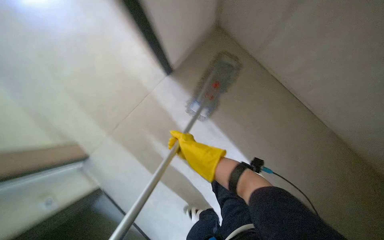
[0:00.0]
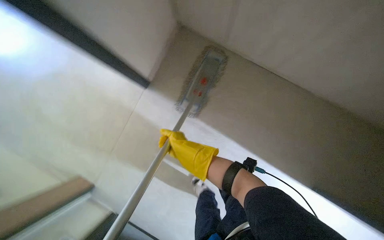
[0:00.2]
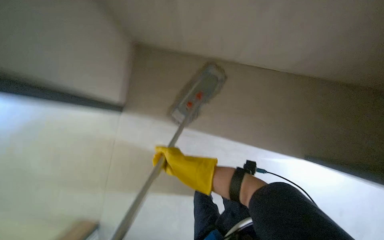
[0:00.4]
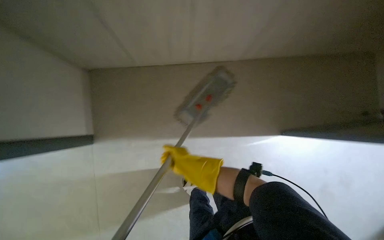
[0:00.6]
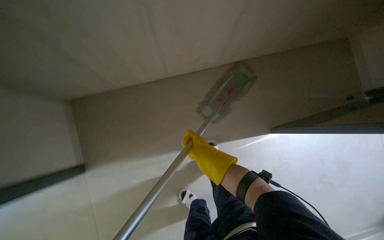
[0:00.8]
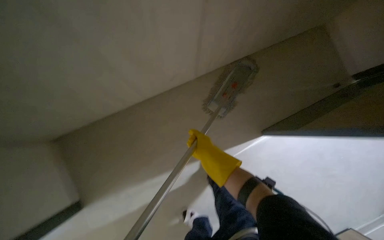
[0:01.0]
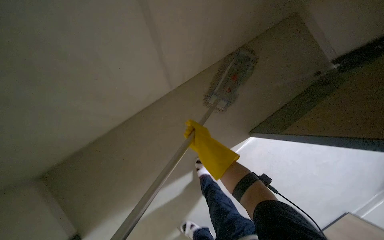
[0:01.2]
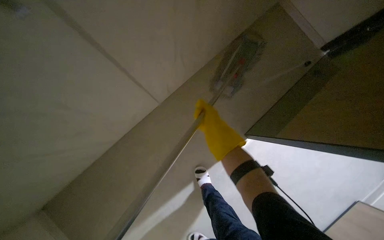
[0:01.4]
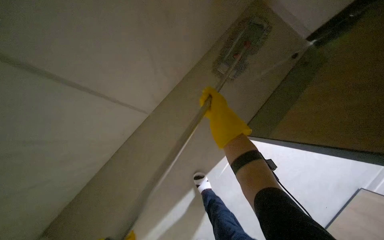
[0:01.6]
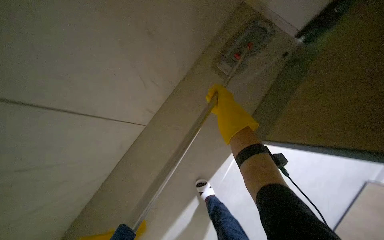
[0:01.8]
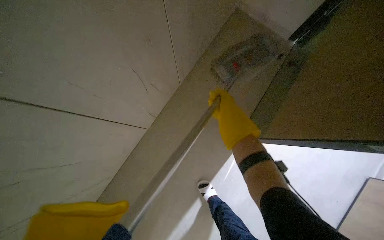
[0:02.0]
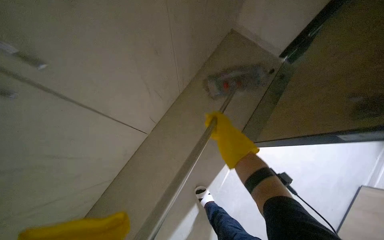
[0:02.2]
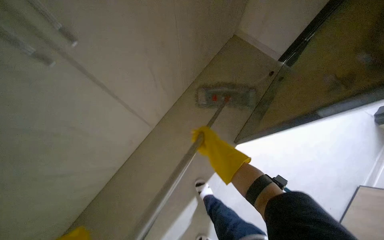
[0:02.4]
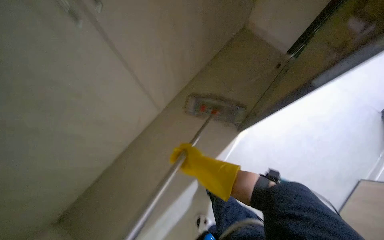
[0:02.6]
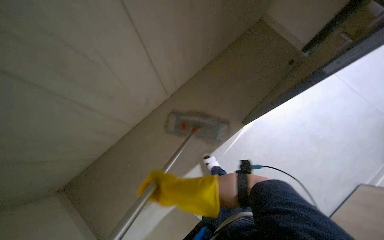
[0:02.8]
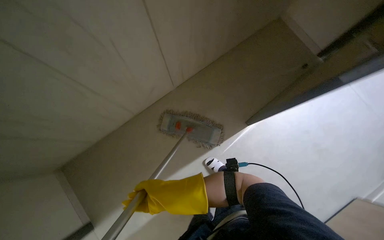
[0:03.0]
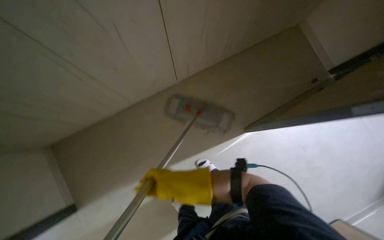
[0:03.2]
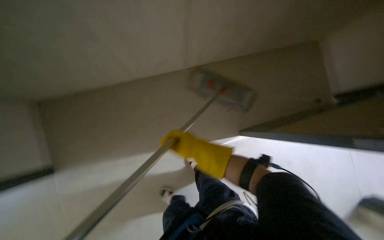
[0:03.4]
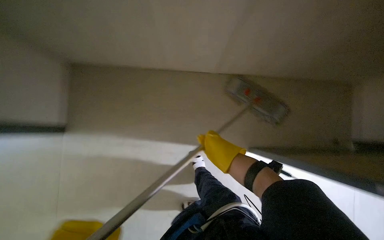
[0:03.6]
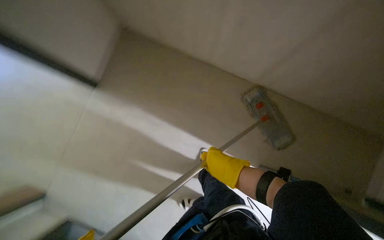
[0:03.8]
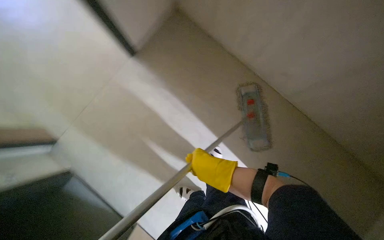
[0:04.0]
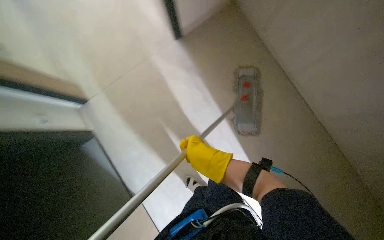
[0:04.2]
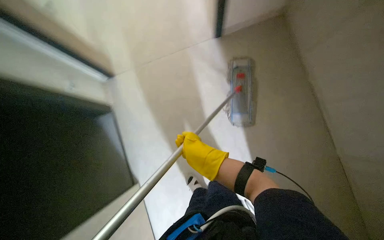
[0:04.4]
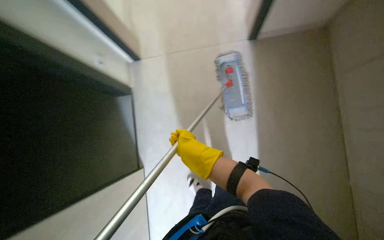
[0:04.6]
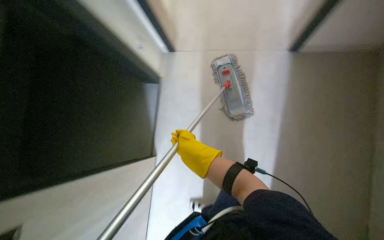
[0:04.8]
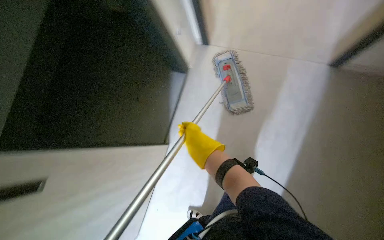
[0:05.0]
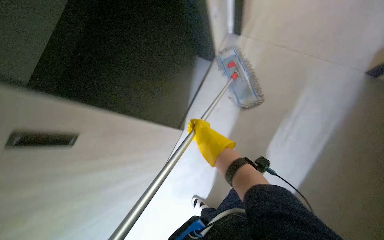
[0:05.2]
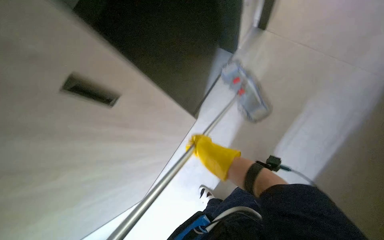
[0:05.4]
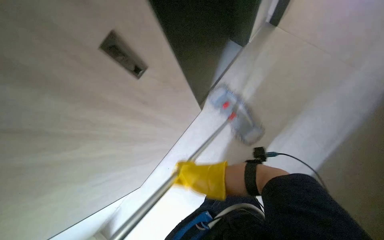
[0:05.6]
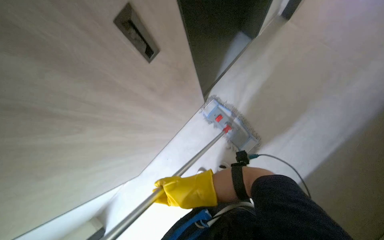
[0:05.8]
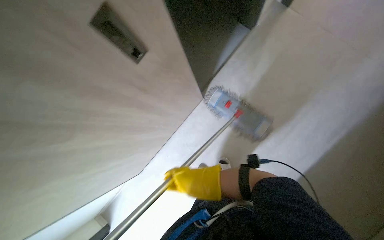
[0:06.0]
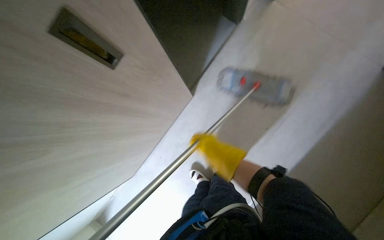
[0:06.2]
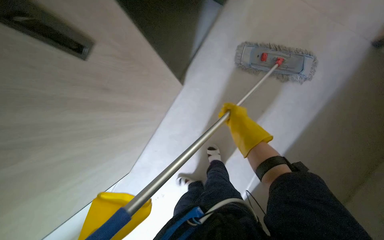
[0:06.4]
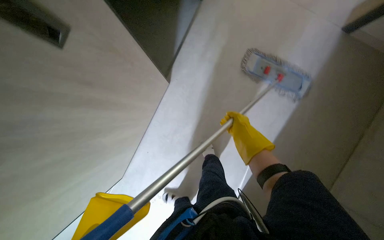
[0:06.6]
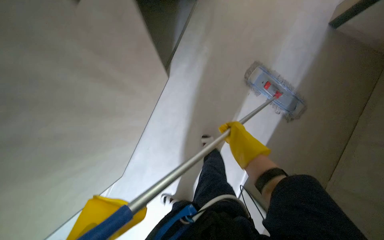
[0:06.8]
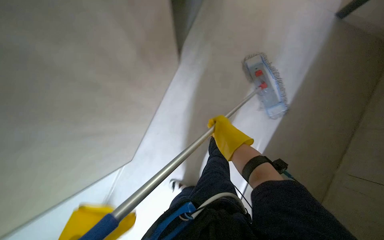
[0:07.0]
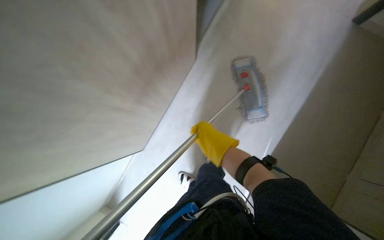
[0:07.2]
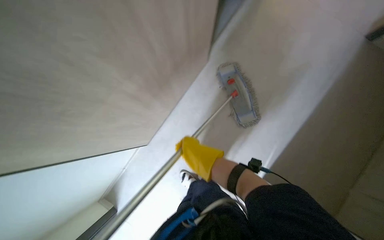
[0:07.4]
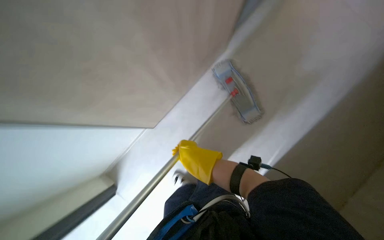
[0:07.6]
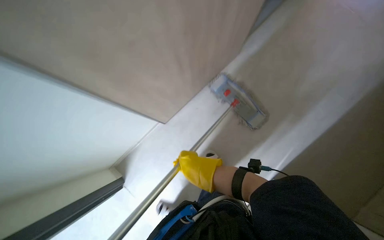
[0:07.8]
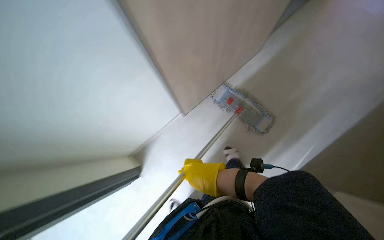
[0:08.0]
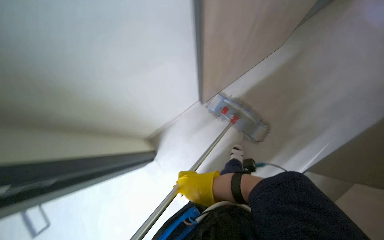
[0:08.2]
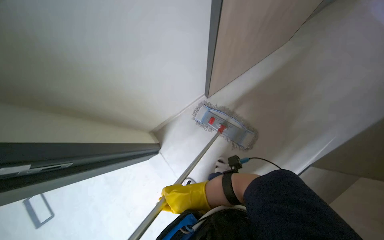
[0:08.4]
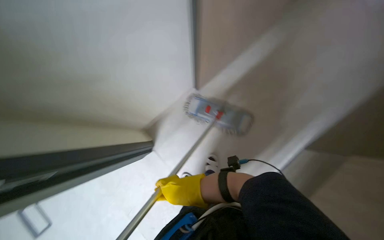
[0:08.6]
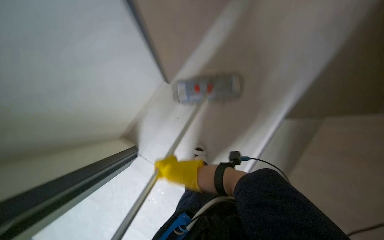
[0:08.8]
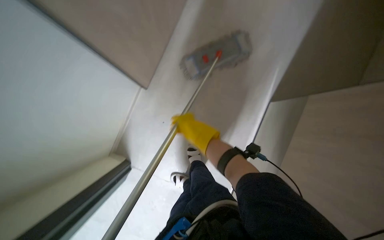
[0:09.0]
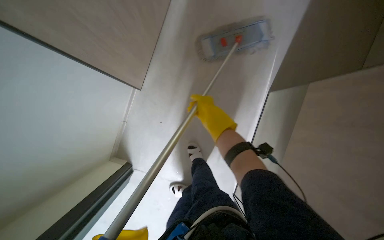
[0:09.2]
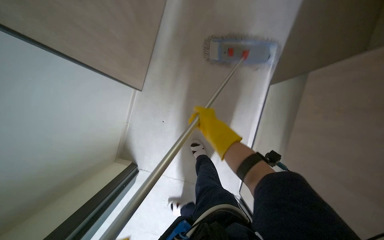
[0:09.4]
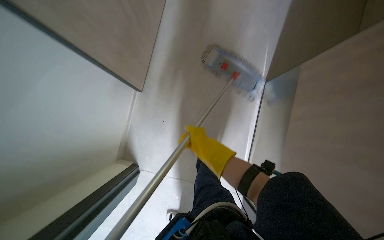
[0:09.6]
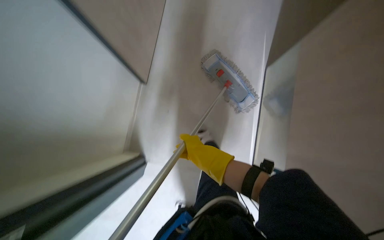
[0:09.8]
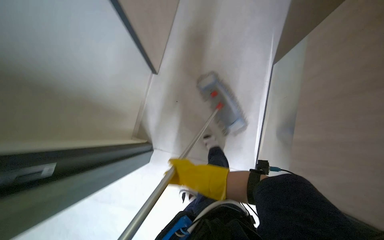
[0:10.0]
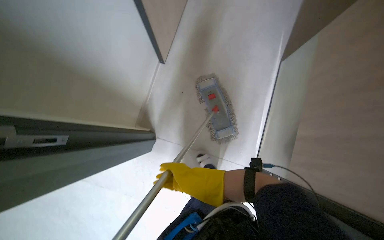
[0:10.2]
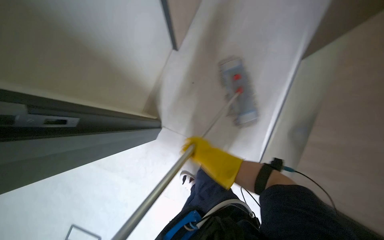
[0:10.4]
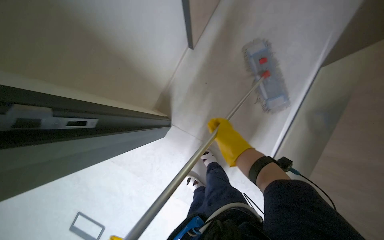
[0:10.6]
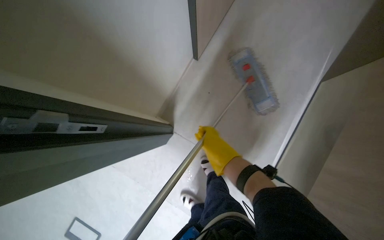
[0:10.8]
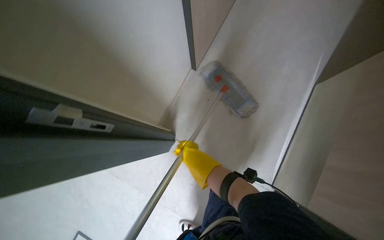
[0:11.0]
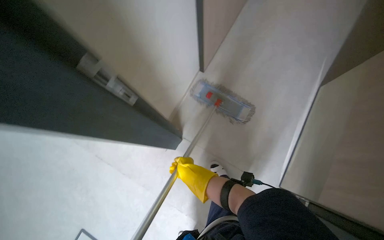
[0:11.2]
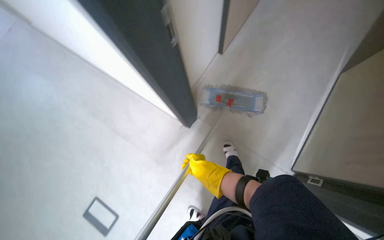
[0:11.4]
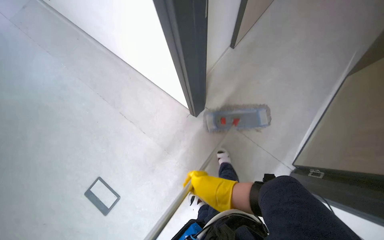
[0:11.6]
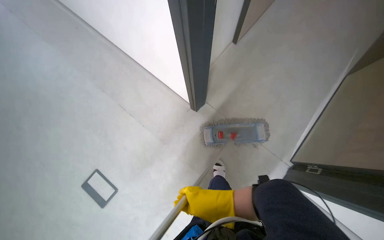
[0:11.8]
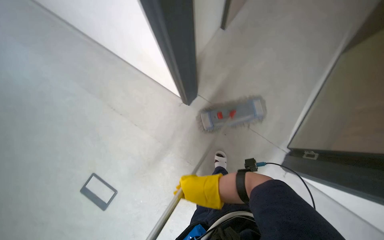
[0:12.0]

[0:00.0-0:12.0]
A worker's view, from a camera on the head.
Job: mopping floor.
The whole recording: Mopping floor. The worker mops the floor with a flat mop.
0:00.0 to 0:01.6: The right hand heads to the right, covering roughly 15 cm.
0:01.6 to 0:03.0: The right hand moves down the picture, approximately 40 cm.
0:04.4 to 0:06.0: The camera pitches upward, by some 15 degrees. The right hand reaches about 15 cm farther from the camera, then returns.
0:06.0 to 0:07.6: The right hand heads farther from the camera, covering about 15 cm, and travels to the right and back again, some 20 cm each way.
0:07.6 to 0:09.0: The right hand moves nearer to the camera, some 35 cm.
0:09.0 to 0:10.4: The right hand goes approximately 20 cm farther from the camera and down the picture.
0:10.4 to 0:12.0: The right hand travels down the picture by about 15 cm.

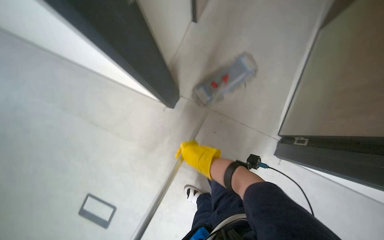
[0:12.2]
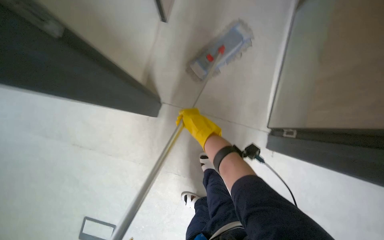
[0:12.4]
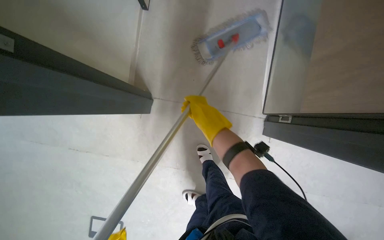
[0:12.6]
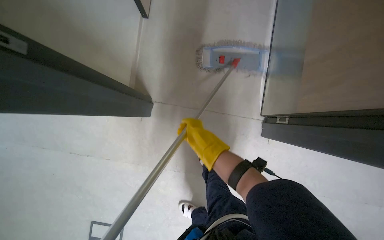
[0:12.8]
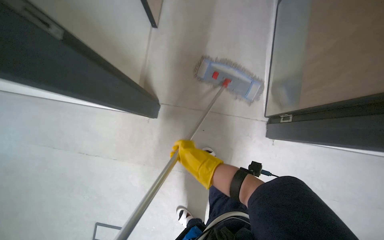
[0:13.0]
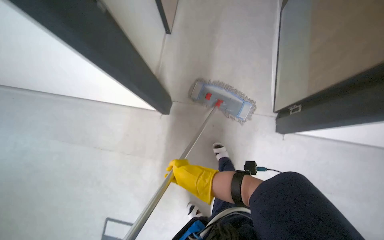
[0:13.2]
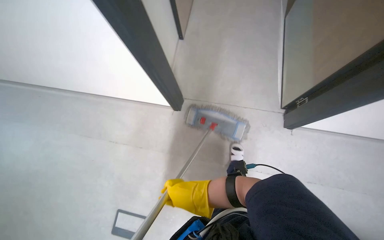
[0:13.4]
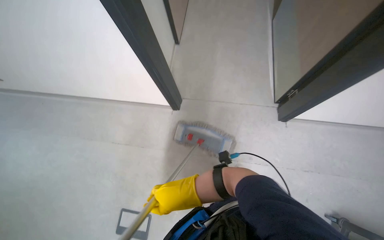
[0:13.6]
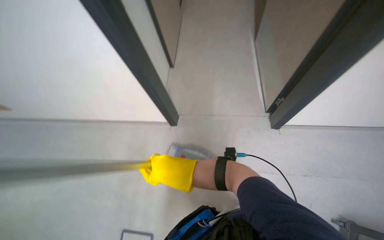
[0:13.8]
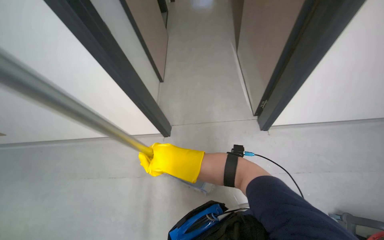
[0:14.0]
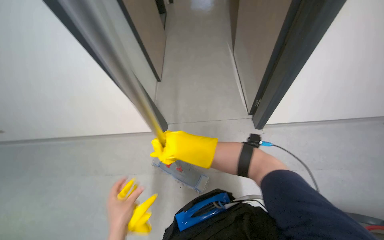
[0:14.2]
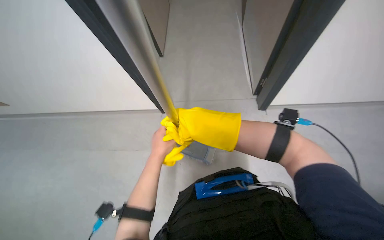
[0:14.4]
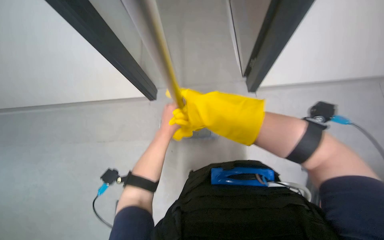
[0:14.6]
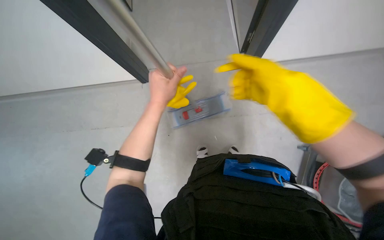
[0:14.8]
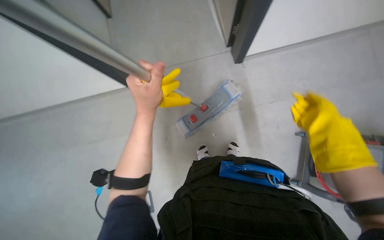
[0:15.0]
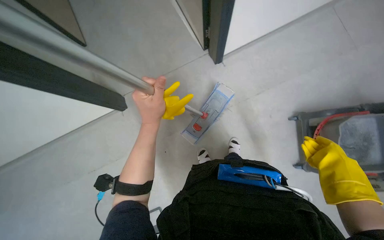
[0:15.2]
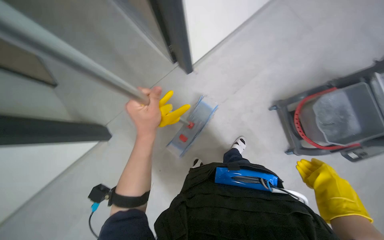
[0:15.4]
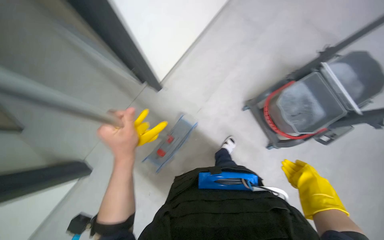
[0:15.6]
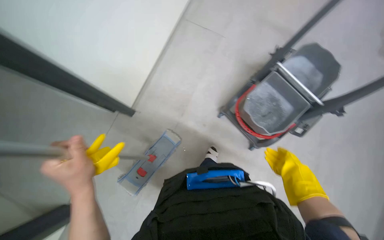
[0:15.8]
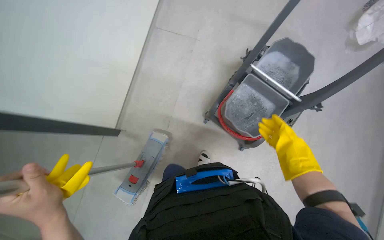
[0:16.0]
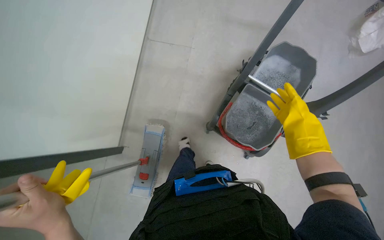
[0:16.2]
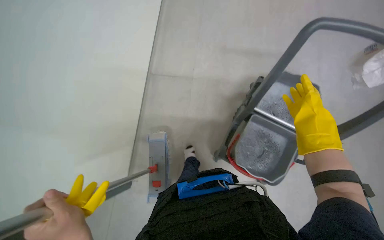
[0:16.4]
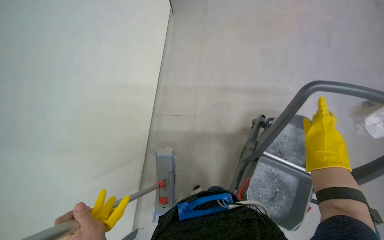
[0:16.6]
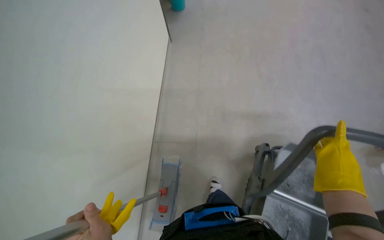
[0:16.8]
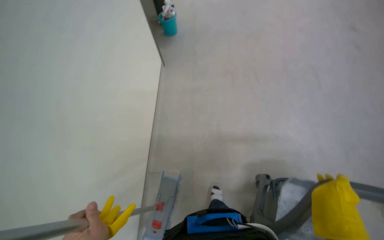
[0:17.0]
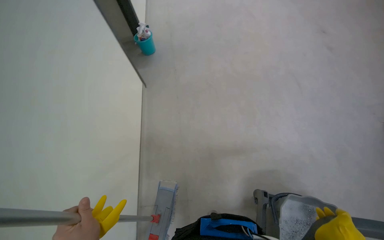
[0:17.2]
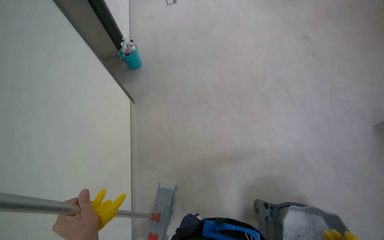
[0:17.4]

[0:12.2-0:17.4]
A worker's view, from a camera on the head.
Job: mopping floor.
The whole recording: Mopping floor. The worker mops the floor with a flat mop.
0:12.2 to 0:14.0: Everything in view rotates approximately 25 degrees counterclockwise. The right hand swings up and down the picture, approximately 25 cm each way, with 2 reversals.
0:14.0 to 0:15.6: Everything in view rotates approximately 30 degrees counterclockwise.
0:15.6 to 0:17.4: The view tips upward by about 45 degrees.

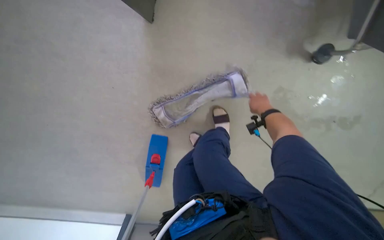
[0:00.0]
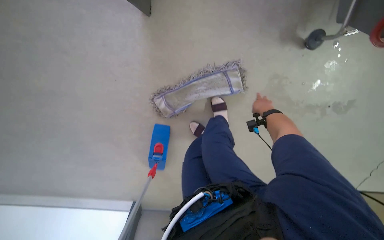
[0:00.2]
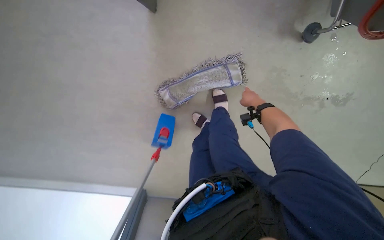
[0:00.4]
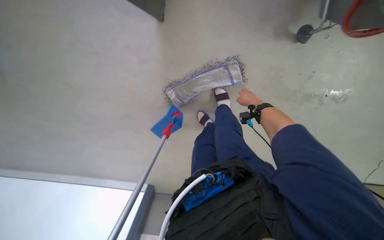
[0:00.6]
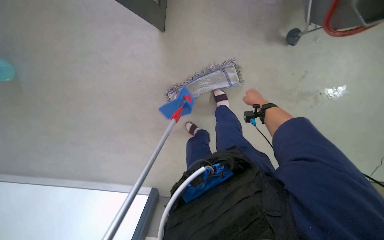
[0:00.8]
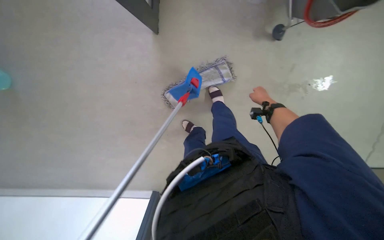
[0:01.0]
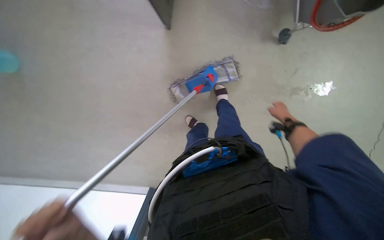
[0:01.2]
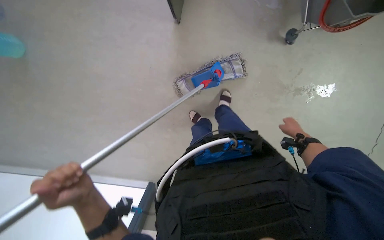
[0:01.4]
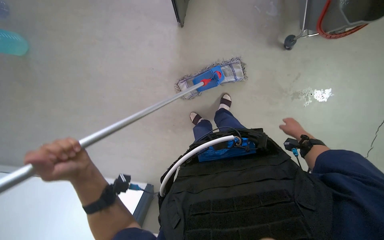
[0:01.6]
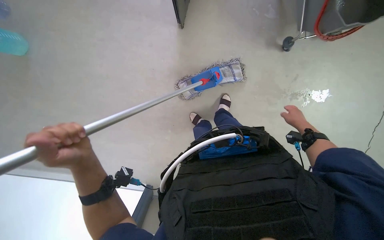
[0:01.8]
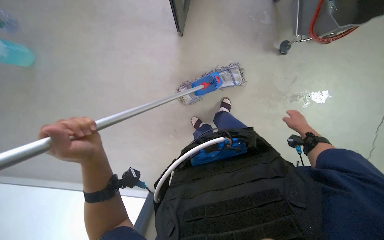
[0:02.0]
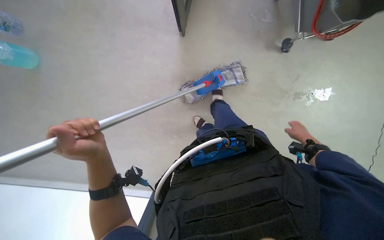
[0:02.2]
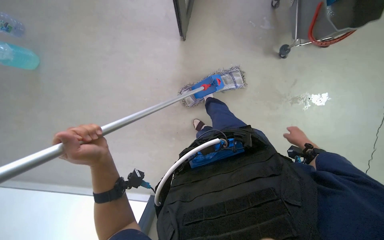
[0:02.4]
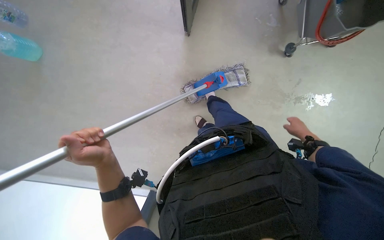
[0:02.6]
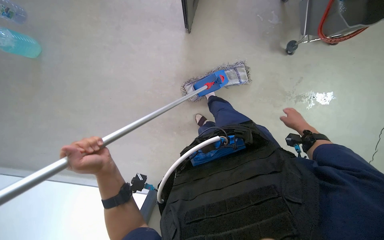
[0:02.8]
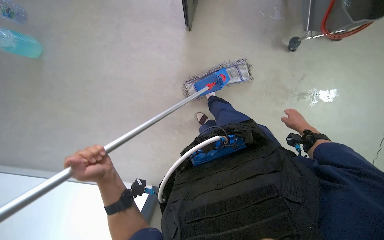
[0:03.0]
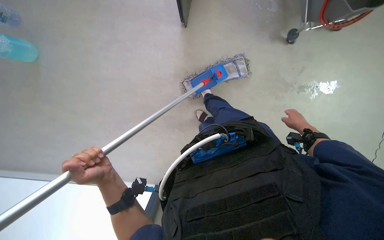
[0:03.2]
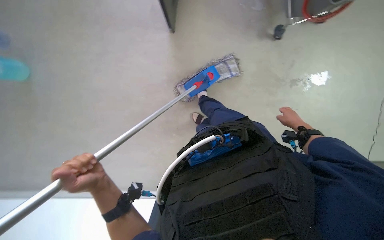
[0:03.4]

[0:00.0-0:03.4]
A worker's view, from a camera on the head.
Job: mopping floor.
The whole recording: Mopping office floor. The worker mops the office floor with a flat mop.
0:00.0 to 0:01.6: The wearer moves roughly 60 cm.
